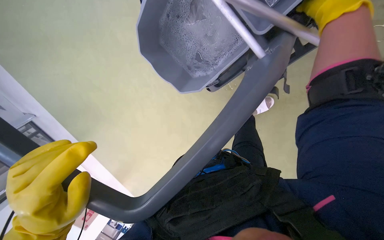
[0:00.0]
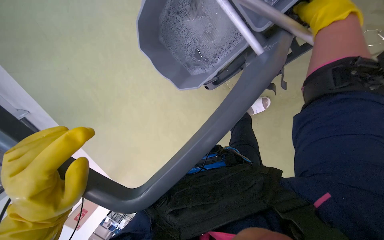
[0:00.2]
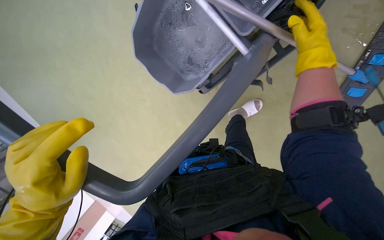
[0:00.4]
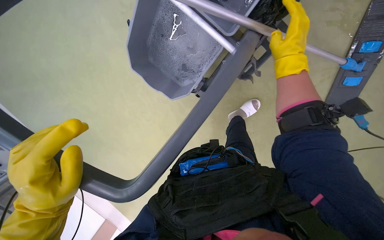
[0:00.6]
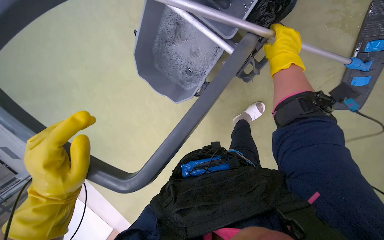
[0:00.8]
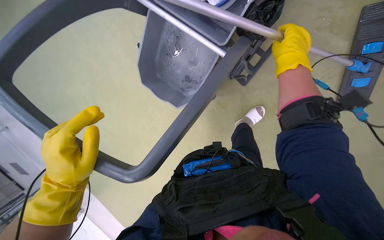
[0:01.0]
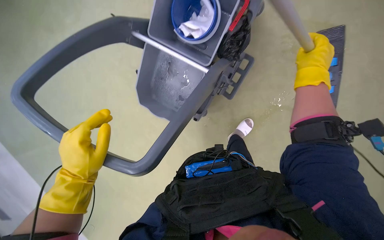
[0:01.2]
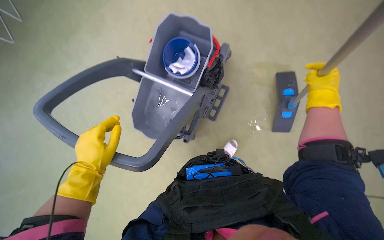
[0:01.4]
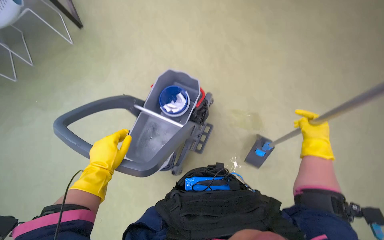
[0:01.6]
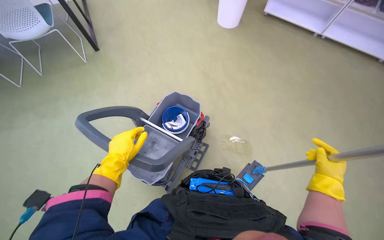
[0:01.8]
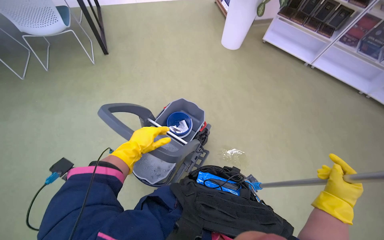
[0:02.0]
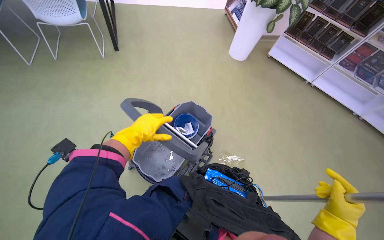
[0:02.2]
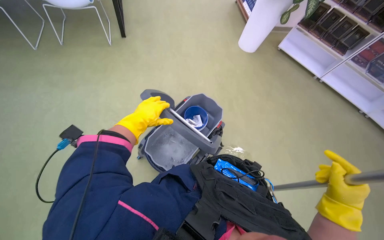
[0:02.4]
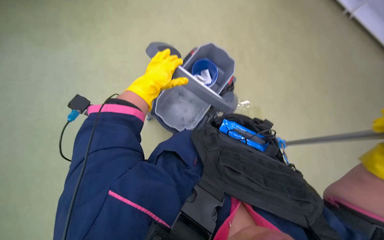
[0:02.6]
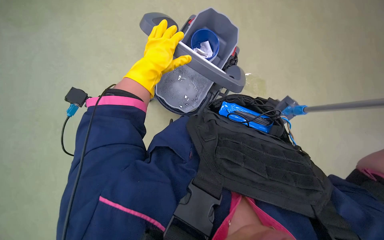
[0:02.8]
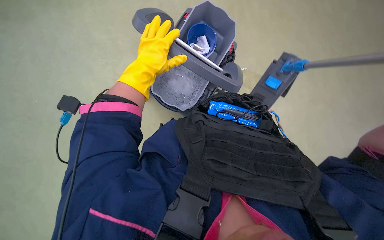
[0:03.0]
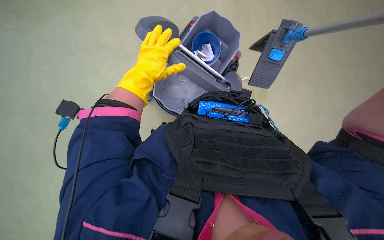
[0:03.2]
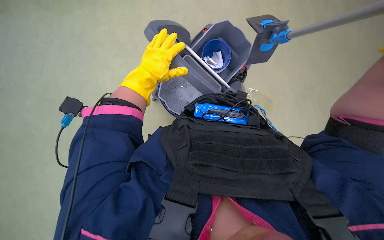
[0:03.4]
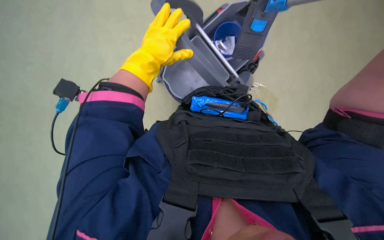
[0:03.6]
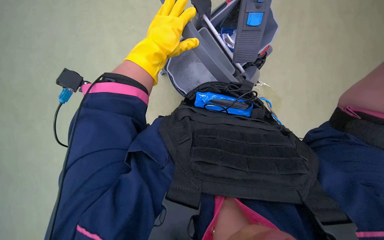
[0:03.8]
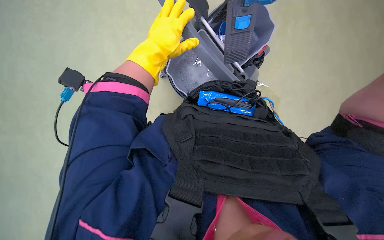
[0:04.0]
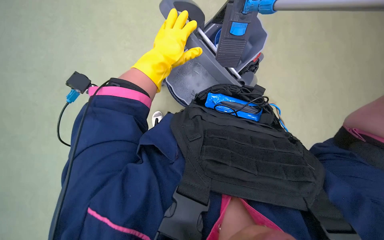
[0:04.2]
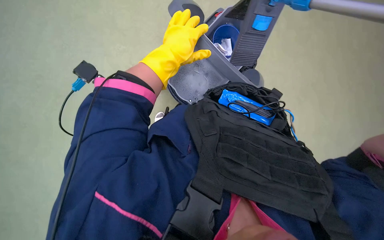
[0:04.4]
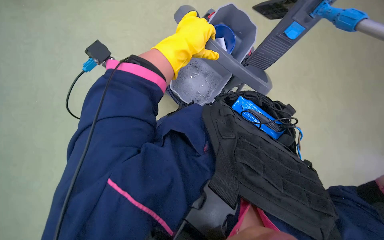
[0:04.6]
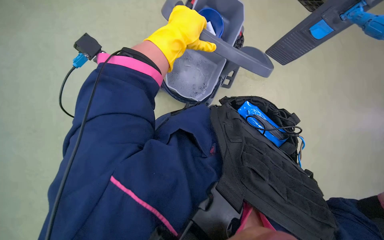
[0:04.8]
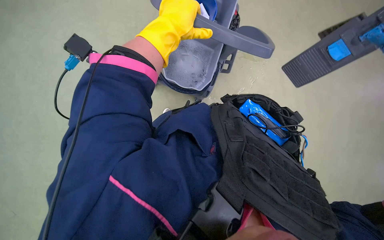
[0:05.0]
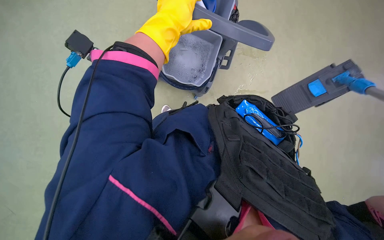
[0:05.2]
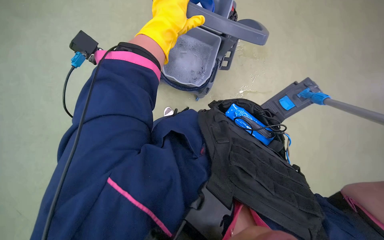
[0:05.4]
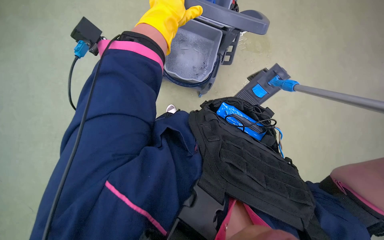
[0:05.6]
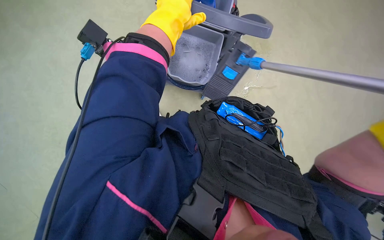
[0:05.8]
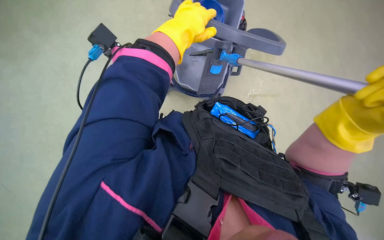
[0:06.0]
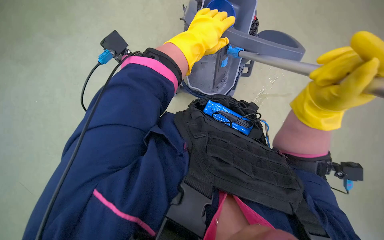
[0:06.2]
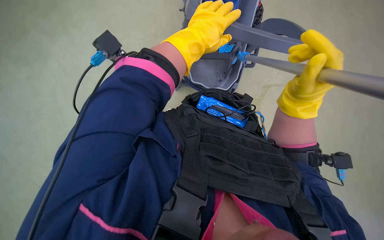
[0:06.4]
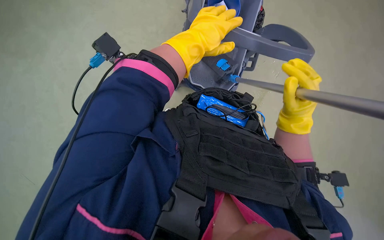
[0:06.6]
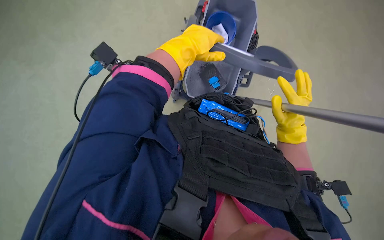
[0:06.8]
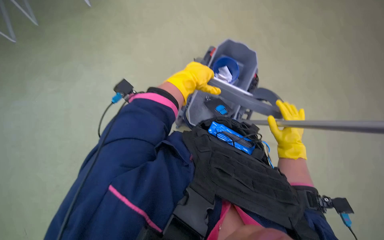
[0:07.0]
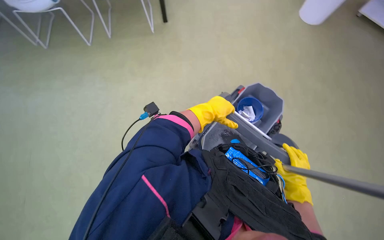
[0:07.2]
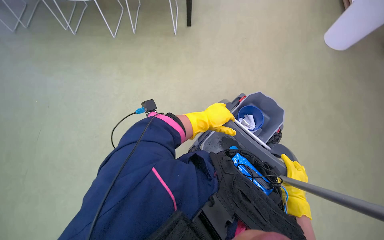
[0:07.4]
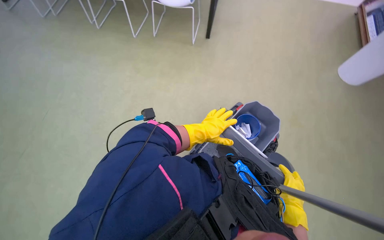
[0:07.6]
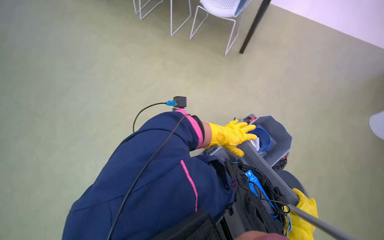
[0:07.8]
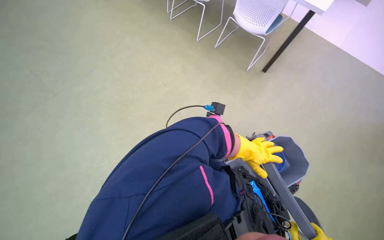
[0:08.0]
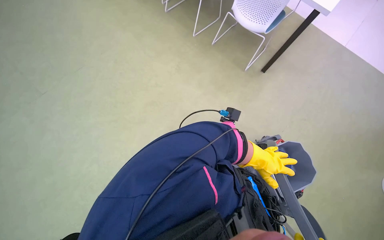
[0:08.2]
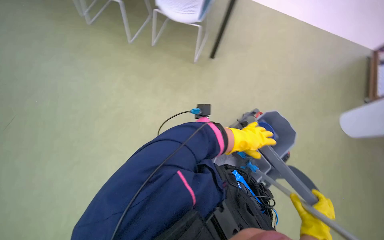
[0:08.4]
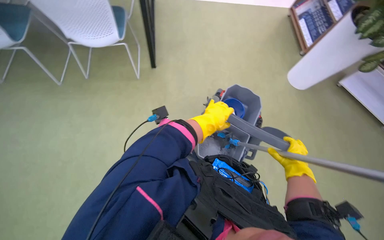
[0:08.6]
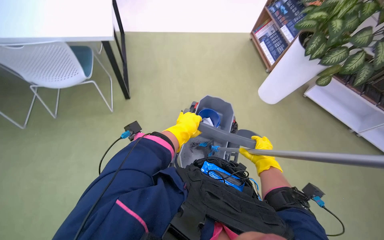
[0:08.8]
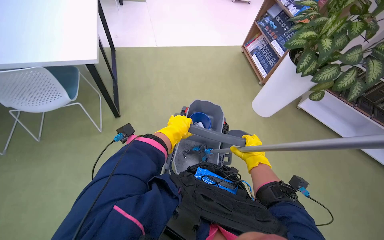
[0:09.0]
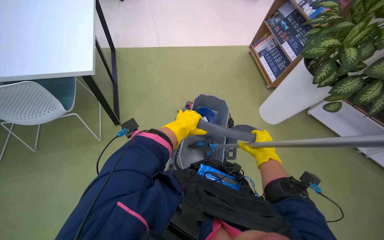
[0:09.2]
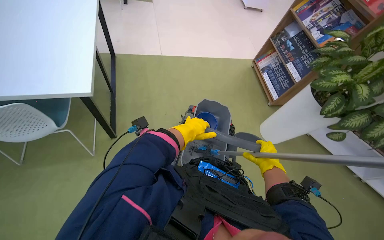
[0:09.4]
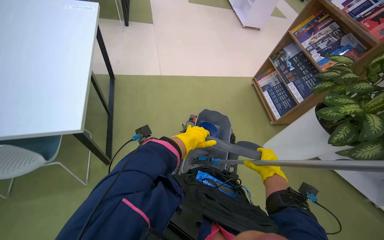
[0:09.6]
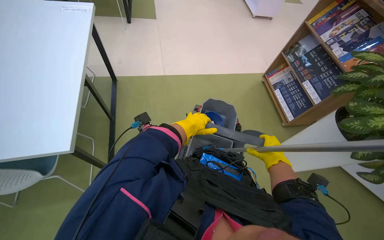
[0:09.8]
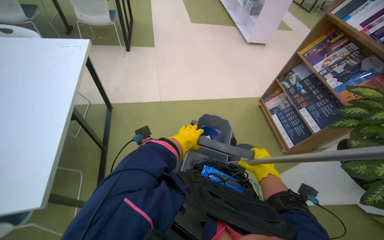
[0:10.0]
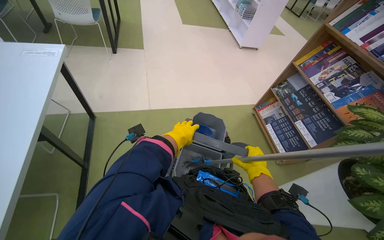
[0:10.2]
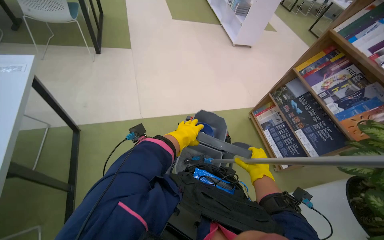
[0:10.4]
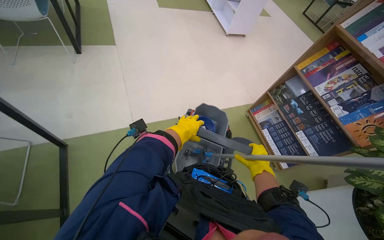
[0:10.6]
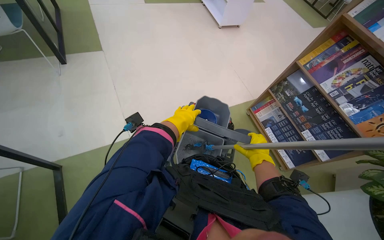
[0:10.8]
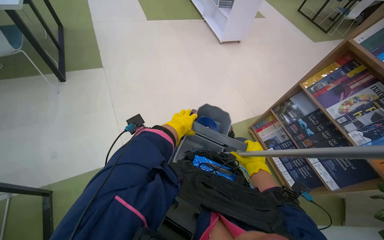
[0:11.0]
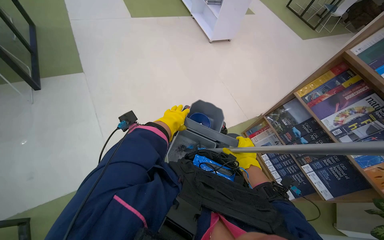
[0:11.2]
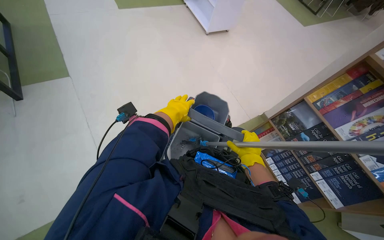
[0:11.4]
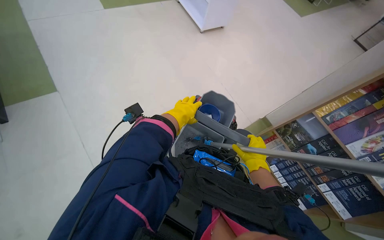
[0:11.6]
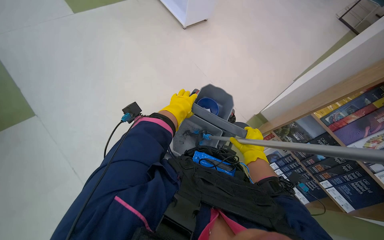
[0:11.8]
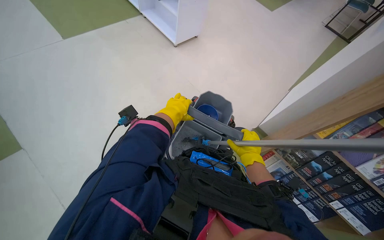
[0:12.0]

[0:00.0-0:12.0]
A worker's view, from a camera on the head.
Job: preparing cleaning supplies.
The whole recording: Preparing mop for floor cleaning. The worker picks up a small trash bag from the floor, places it in the mop bucket, and dips the mop to prepare for cleaning.
0:00.0 to 0:01.6: The head travels about 50 cm. The wearer looks roughly 20 degrees further to the right. The wearer looks some 55 degrees further upward.
0:06.0 to 0:07.6: The wearer looks approximately 20 degrees further upward. The scene turns about 30 degrees clockwise in the picture.
0:07.6 to 0:09.0: The wearer's head swings some 40 degrees to the right.
0:10.4 to 0:12.0: The wearer moves about 1 m. The camera pitches downward, by some 10 degrees.

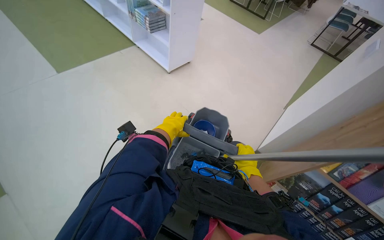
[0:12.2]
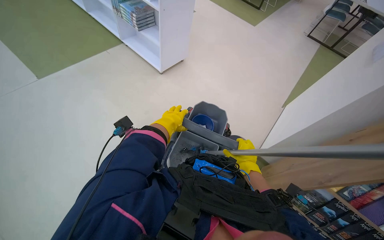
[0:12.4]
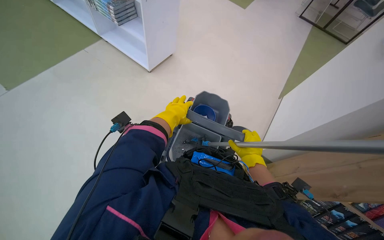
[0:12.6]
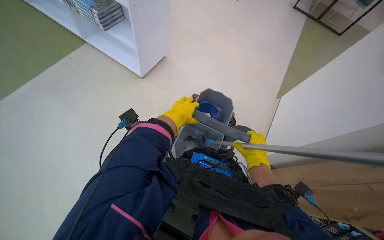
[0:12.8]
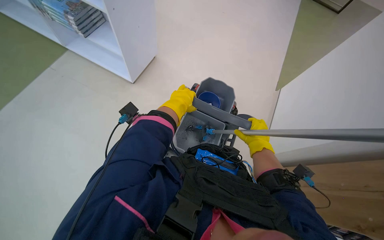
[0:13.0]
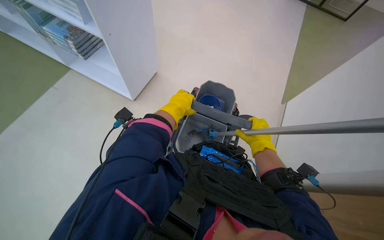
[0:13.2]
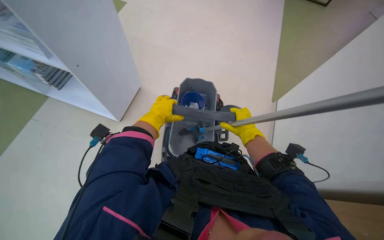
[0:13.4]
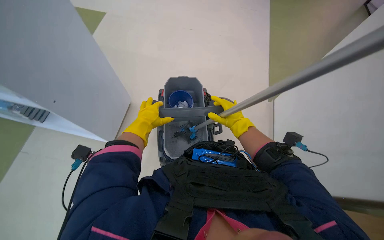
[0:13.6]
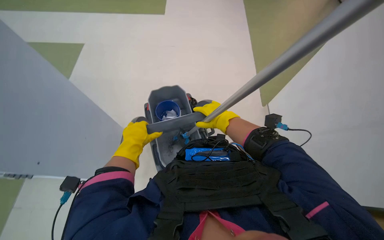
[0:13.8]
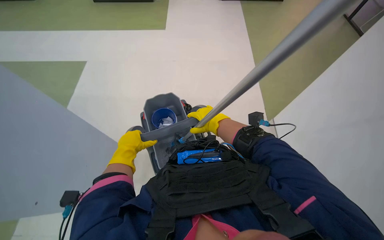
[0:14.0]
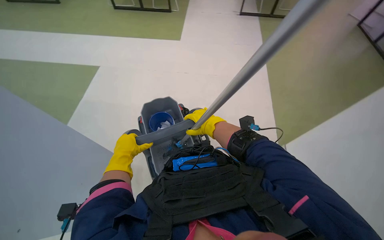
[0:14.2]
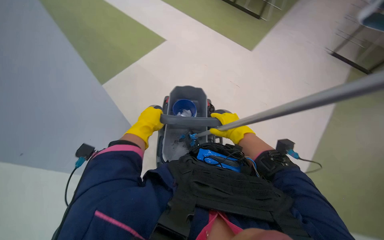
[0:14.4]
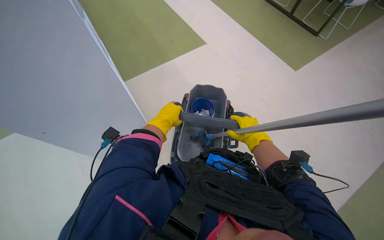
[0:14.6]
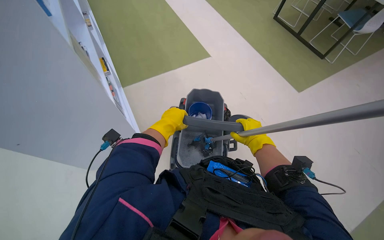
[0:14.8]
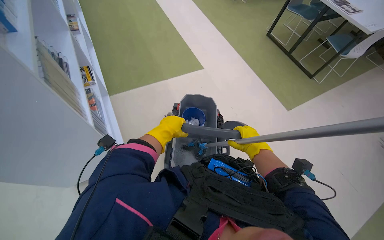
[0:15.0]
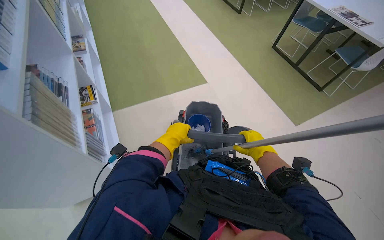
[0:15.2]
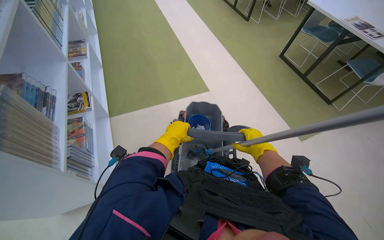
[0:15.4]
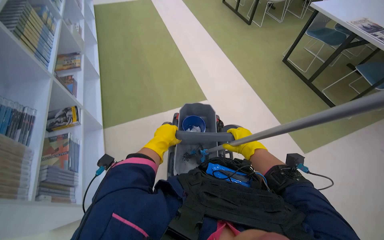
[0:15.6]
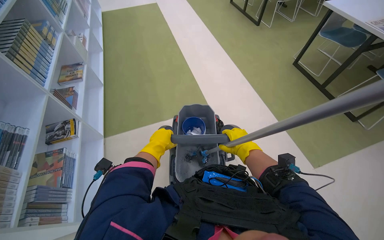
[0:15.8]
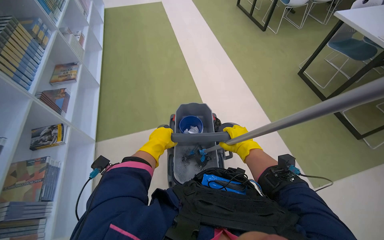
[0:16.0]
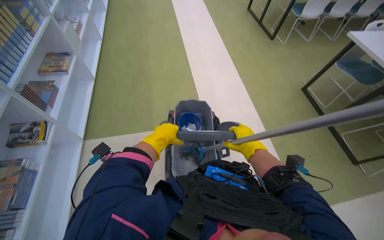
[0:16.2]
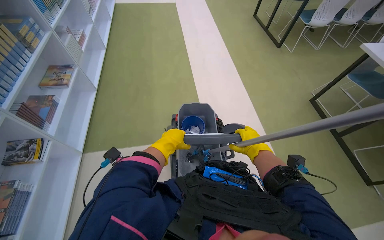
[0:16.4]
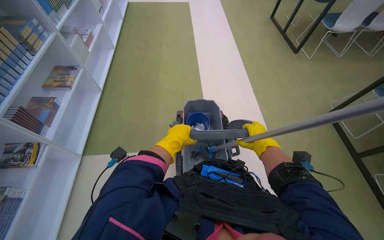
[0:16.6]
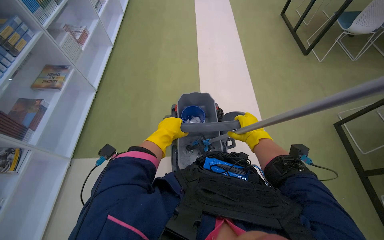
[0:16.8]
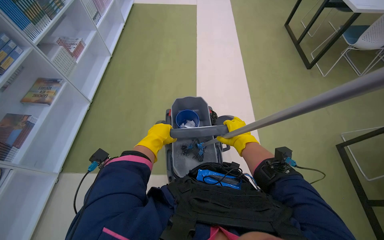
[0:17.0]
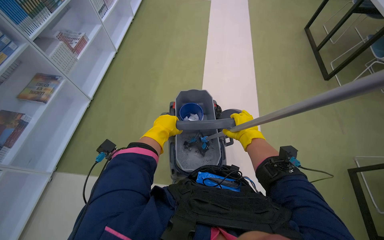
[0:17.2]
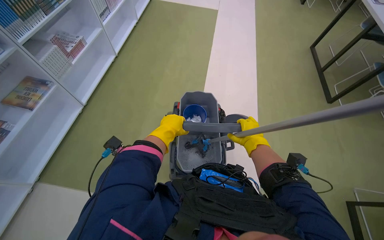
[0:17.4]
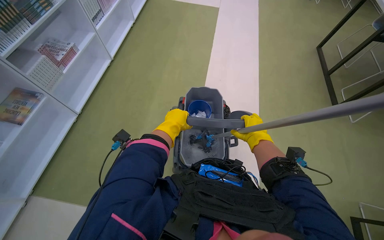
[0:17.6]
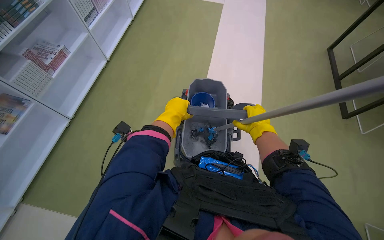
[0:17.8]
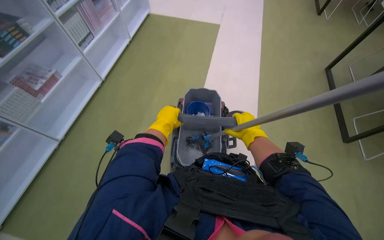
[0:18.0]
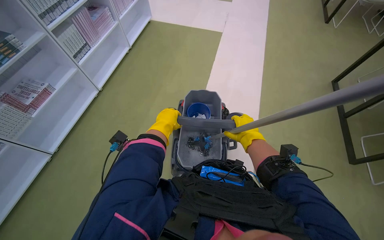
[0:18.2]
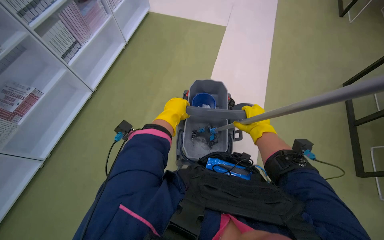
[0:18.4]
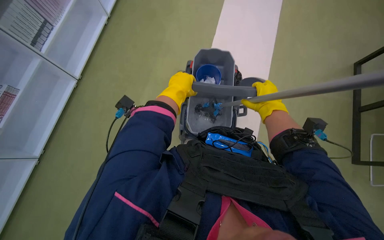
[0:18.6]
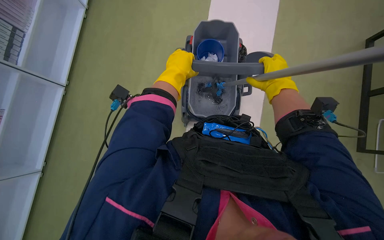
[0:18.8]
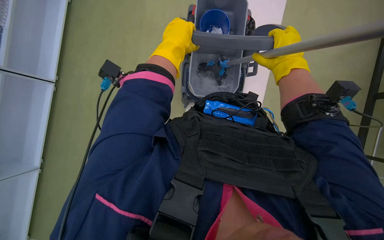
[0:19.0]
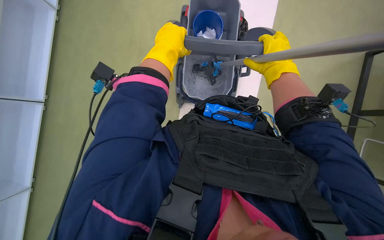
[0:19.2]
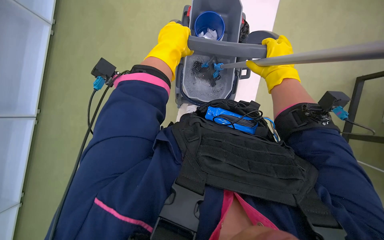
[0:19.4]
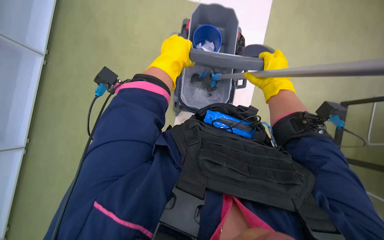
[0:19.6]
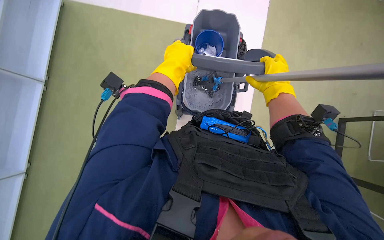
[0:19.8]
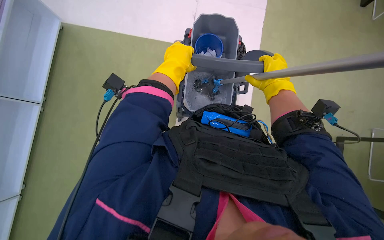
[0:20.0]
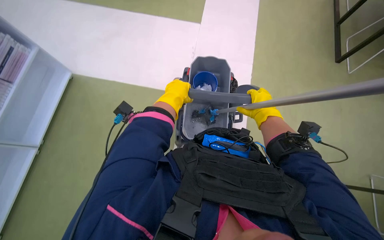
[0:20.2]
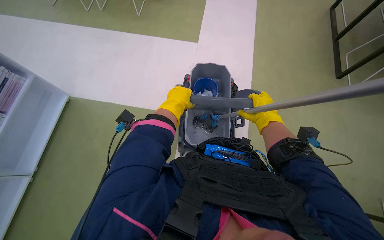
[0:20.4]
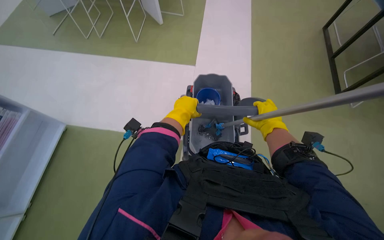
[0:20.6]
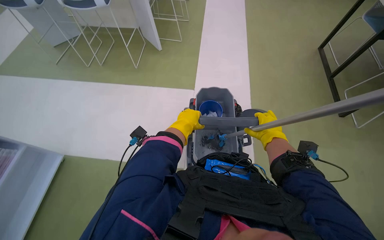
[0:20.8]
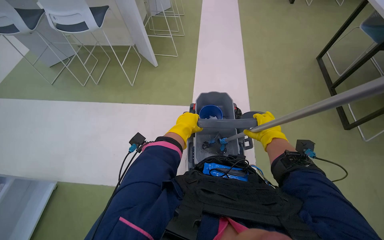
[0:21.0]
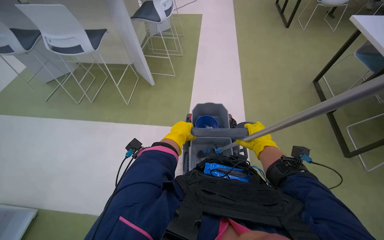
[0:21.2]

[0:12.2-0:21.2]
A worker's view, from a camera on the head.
Job: preparing cleaning supplies.
The whole recording: Preparing mop for floor cleaning. The worker picks up a small trash bag from the floor, places it in the mop bucket, and dips the mop to prepare for cleaning.
0:12.2 to 0:13.8: Everything in view rotates some 50 degrees counterclockwise.
0:13.8 to 0:15.2: Everything in view rotates approximately 25 degrees clockwise.
0:16.6 to 0:18.2: The camera is carried approximately 1.5 m.
0:18.2 to 0:19.8: The wearer looks about 15 degrees further downward. The right hand shifts roughly 15 cm up the picture. The left hand heads up the picture and to the right, covering approximately 20 cm.
0:19.8 to 0:21.2: The camera pitches upward, by some 30 degrees.
